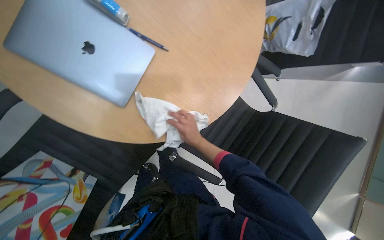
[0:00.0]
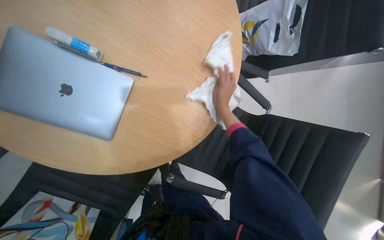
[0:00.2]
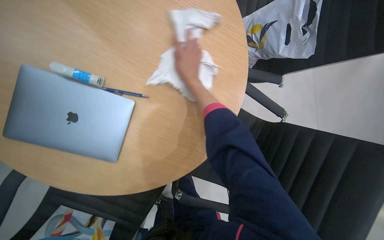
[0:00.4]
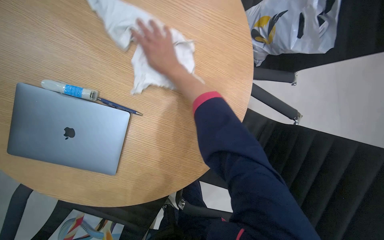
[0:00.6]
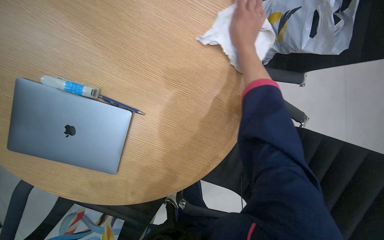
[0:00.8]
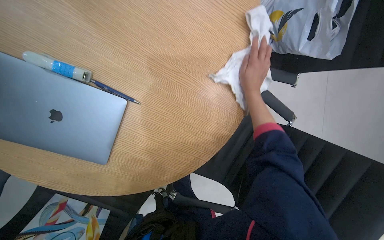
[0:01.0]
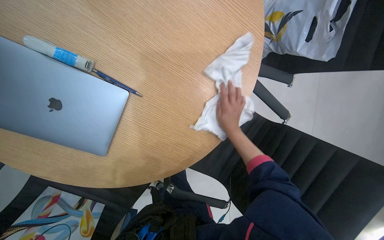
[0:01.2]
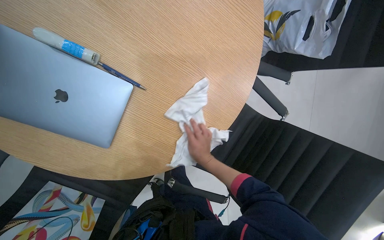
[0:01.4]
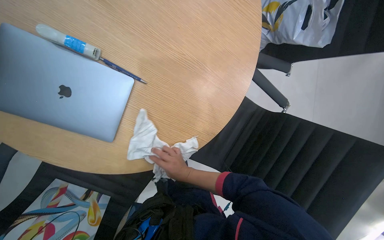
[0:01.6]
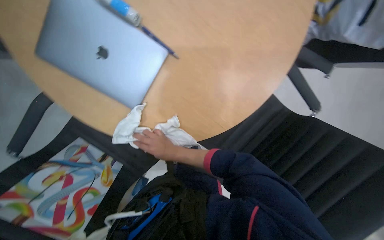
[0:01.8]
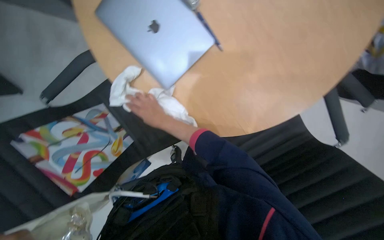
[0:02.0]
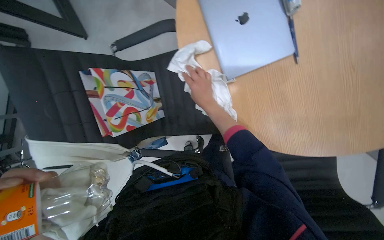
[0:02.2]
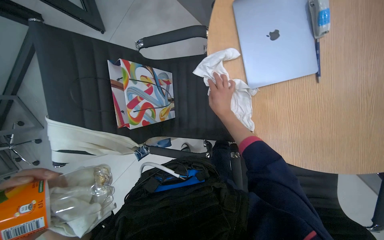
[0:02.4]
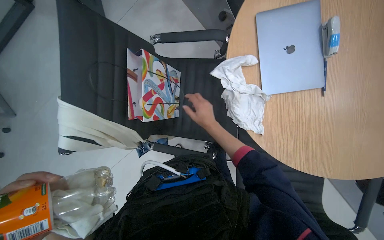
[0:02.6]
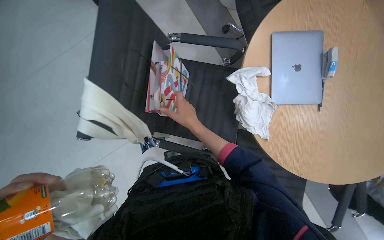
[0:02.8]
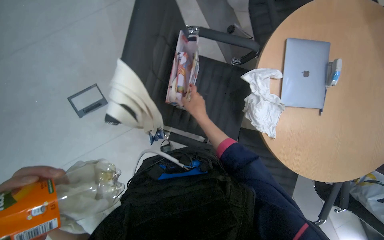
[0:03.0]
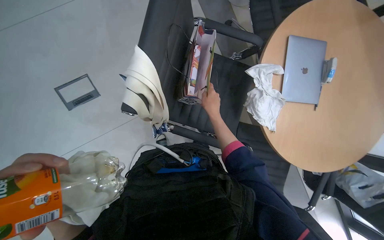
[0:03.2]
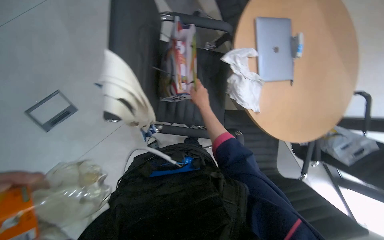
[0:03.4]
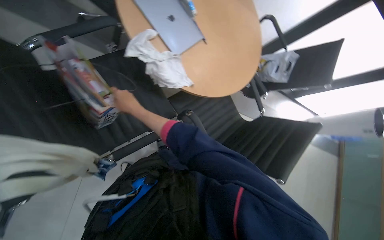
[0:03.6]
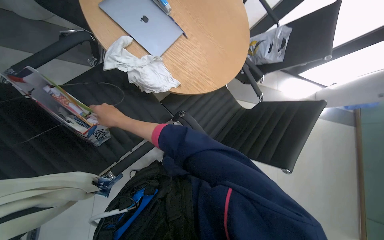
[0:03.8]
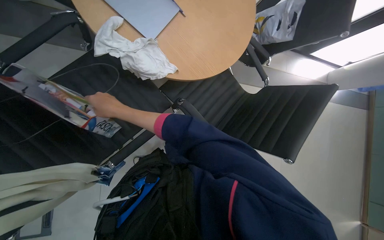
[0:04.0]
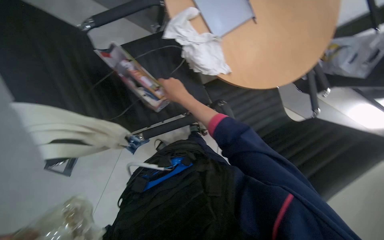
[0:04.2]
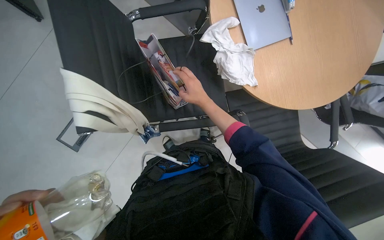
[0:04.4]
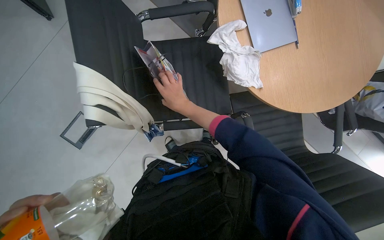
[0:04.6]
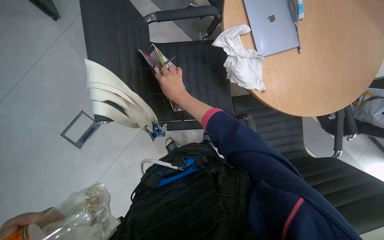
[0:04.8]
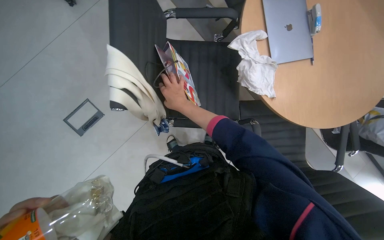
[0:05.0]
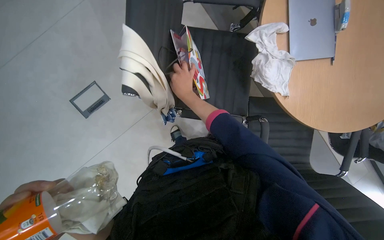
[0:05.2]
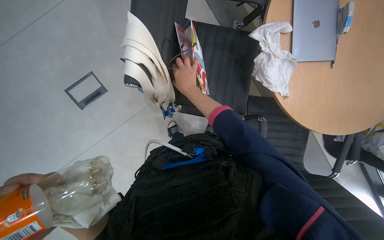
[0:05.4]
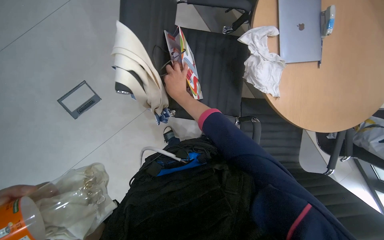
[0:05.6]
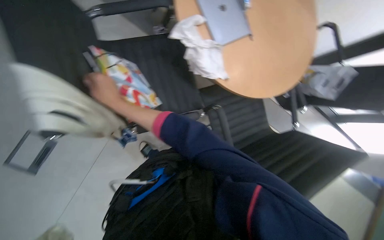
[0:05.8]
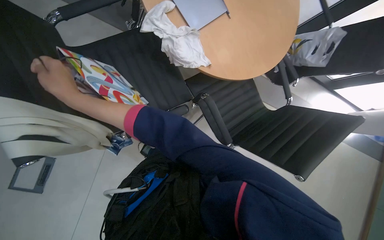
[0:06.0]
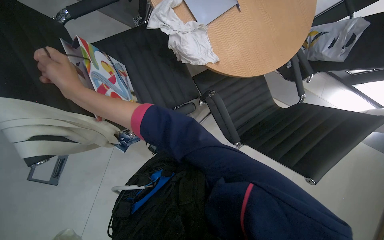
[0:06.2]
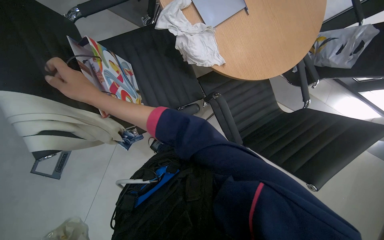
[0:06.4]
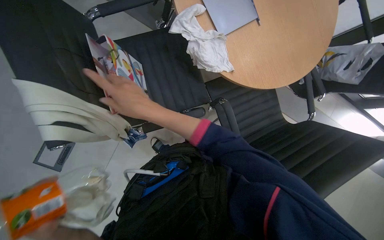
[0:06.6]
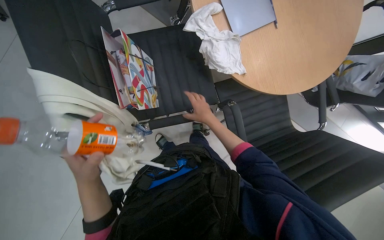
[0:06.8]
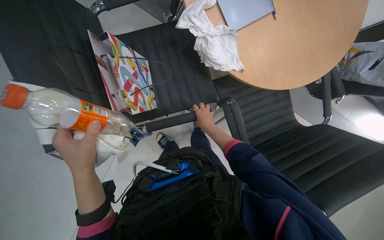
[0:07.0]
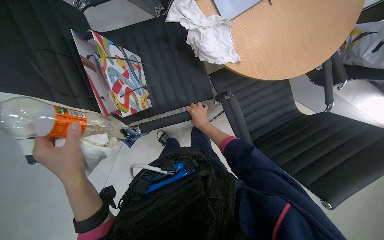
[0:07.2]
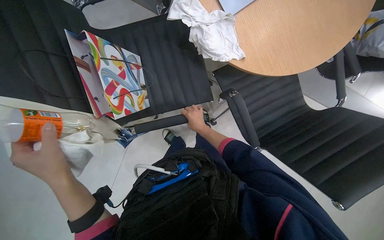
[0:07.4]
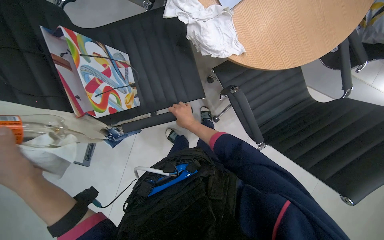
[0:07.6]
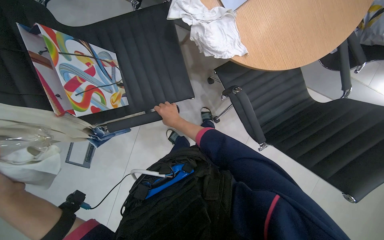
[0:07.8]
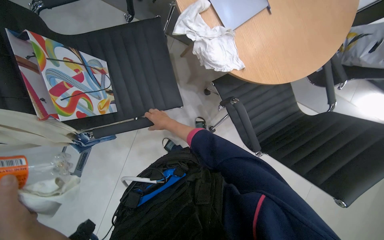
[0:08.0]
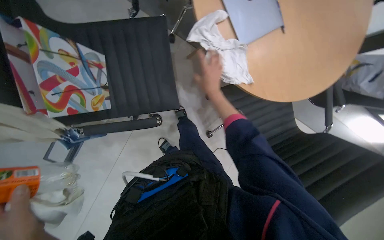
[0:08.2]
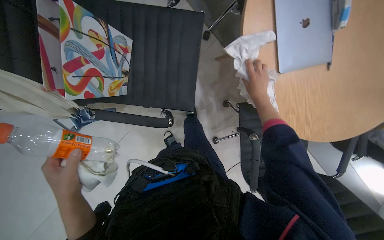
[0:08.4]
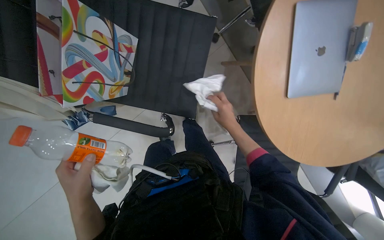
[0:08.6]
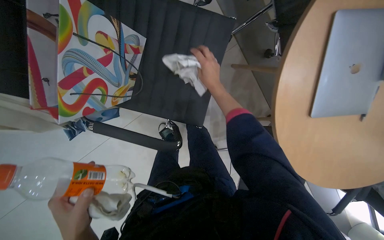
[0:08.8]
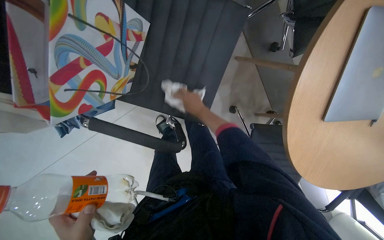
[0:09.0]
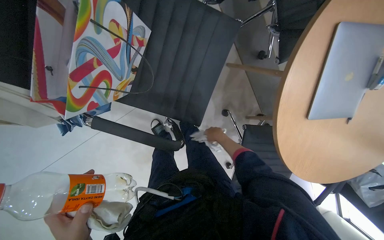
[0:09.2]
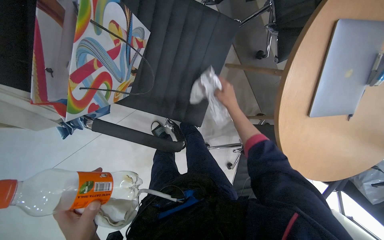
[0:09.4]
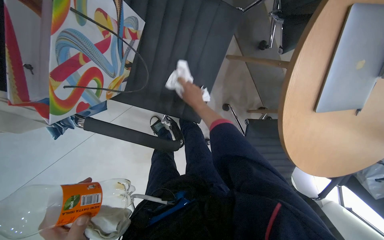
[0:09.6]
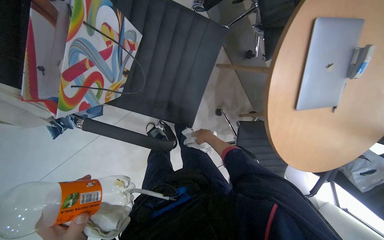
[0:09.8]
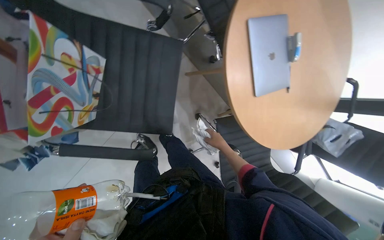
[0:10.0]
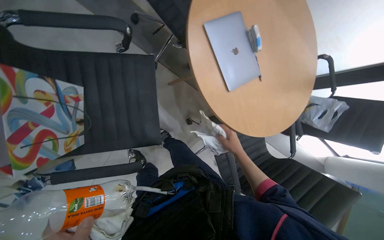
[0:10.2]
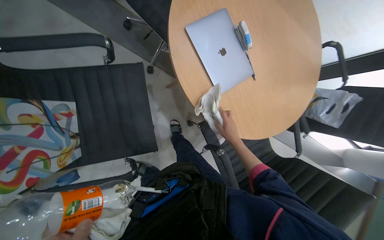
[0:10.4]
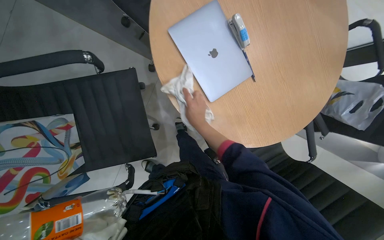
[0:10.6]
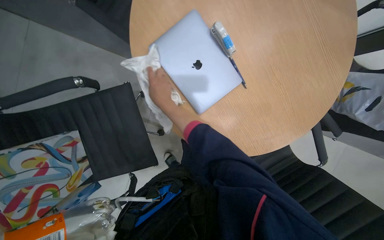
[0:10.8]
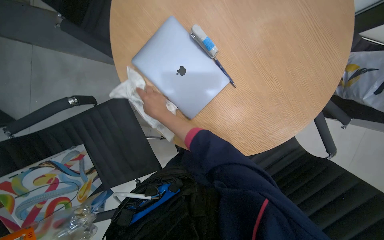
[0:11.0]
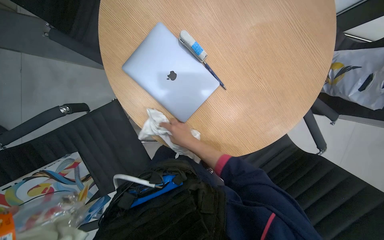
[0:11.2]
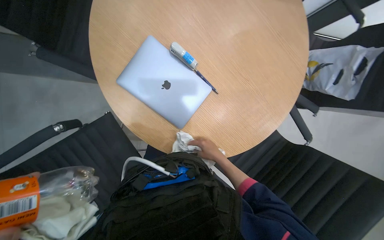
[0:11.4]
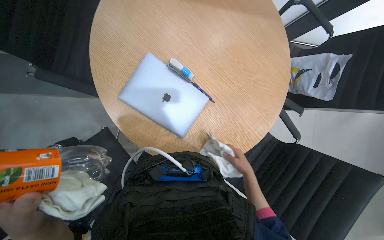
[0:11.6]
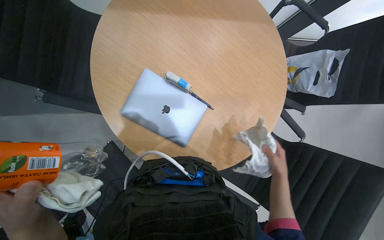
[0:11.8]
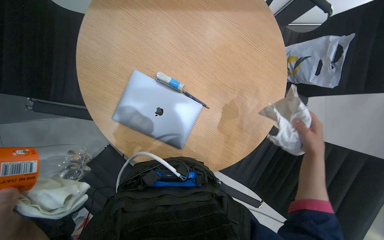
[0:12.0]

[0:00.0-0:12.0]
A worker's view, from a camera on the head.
Job: wiping surfaces.
The whole recording: Wiping office table and chairs. The worker wipes a round office table and chairs with a white cloth.
0:00.0 to 0:01.6: The right hand moves roughly 40 cm up the picture and comes back.
0:01.6 to 0:03.0: The camera is carried approximately 70 cm. The scene rotates clockwise by some 75 degrees.
0:03.0 to 0:04.4: The view tilts roughly 15 degrees downward.
0:04.4 to 0:06.0: The wearer's head swings approximately 20 degrees to the right.
0:06.0 to 0:07.6: The right hand heads farther from the camera, to the right and down the picture, covering about 40 cm.
0:07.6 to 0:09.0: Everything in view rotates approximately 35 degrees clockwise. The right hand shifts roughly 30 cm up the picture, and reaches some 30 cm to the right, then returns.
0:09.0 to 0:10.4: The scene rotates counterclockwise by about 35 degrees.
0:10.4 to 0:12.0: The camera travels about 40 cm. The scene turns some 30 degrees counterclockwise in the picture.

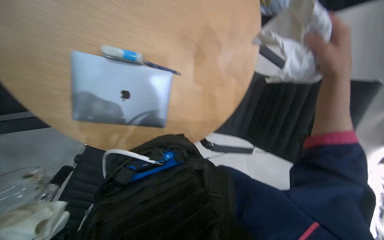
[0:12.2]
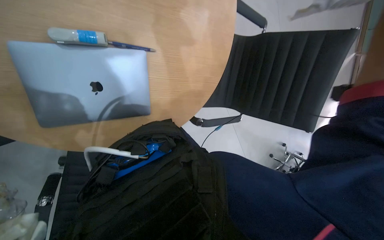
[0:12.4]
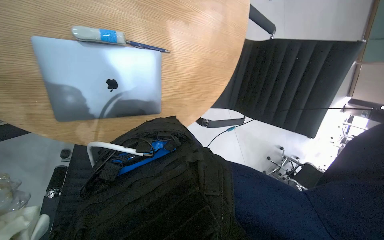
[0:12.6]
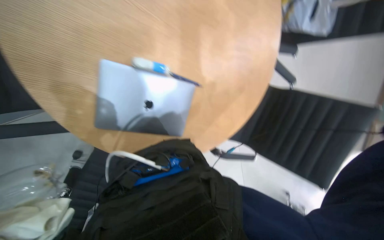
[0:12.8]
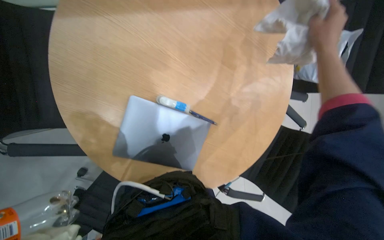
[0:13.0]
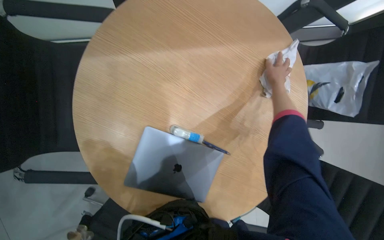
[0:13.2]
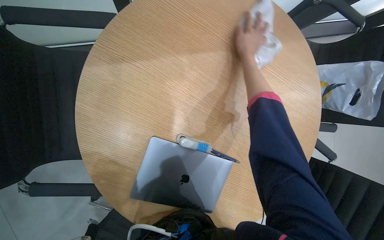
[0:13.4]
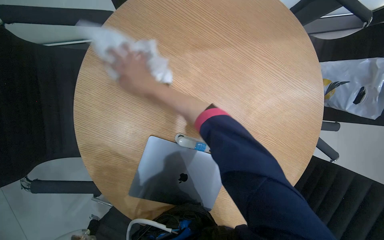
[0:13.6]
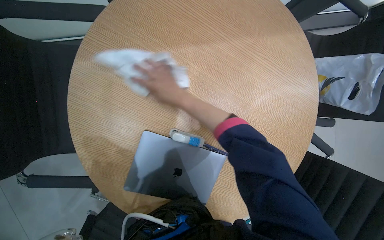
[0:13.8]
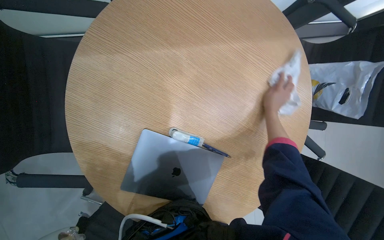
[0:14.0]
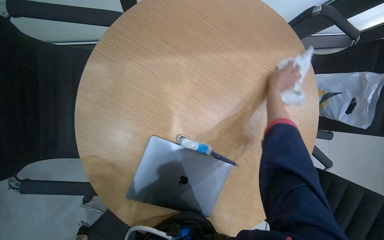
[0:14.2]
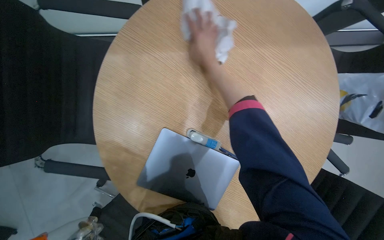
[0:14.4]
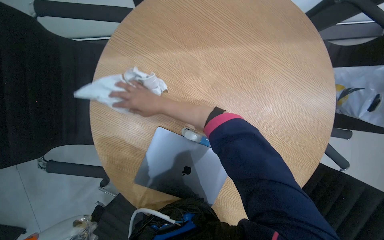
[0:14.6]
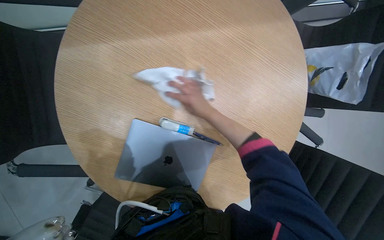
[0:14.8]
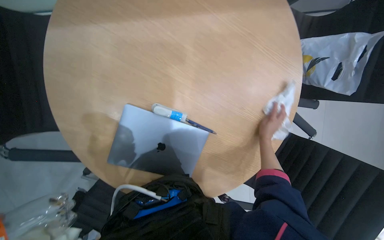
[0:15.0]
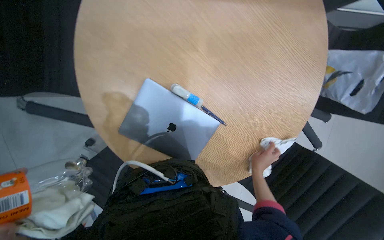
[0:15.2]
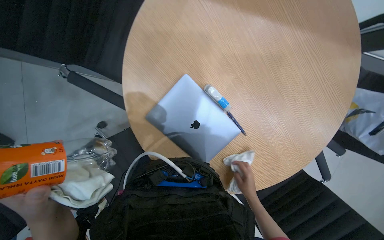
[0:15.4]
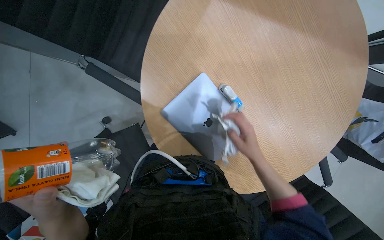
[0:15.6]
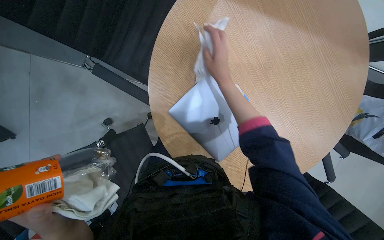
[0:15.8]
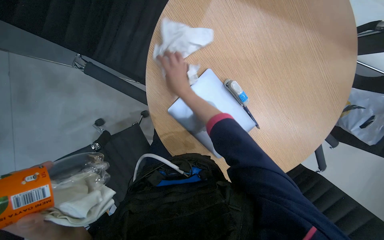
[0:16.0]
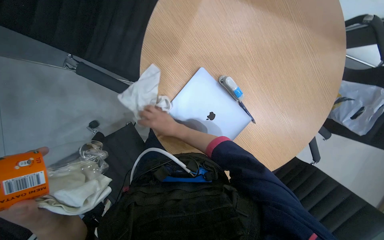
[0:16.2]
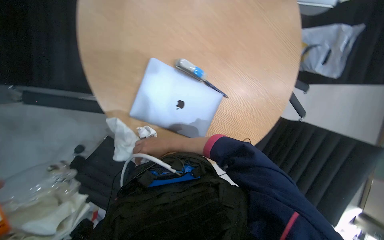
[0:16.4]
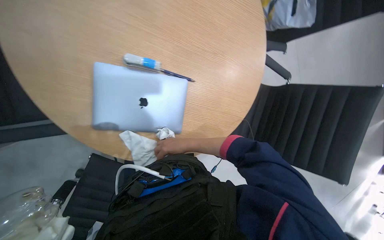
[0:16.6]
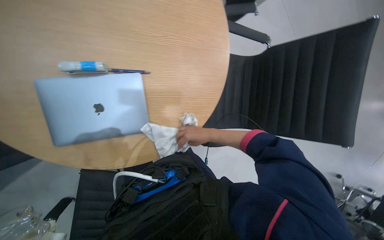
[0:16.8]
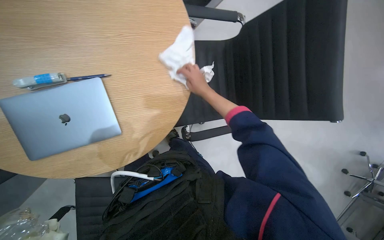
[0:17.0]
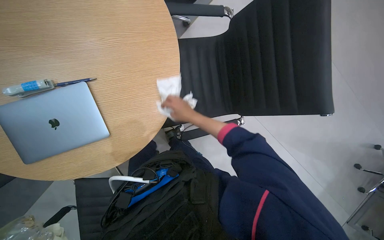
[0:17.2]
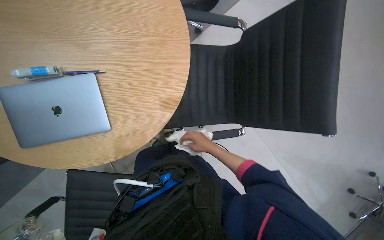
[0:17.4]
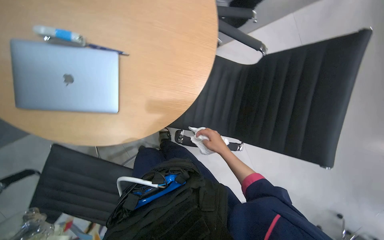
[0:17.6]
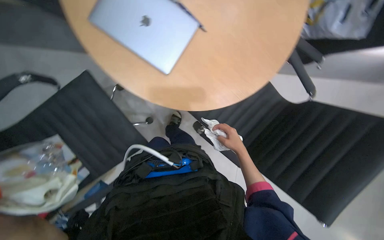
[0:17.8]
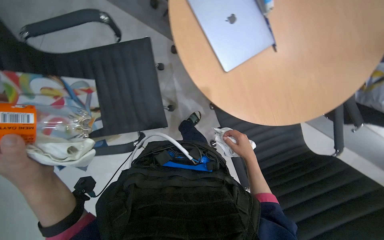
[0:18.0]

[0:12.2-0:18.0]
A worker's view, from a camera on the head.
Job: wiping surfaces.
The whole recording: Wiping office table and chairs. The worker wipes a round office table and chairs with a white cloth.
0:12.2 to 0:13.6: The head turns to the left by about 15 degrees. The wearer looks some 20 degrees further upward.
0:13.6 to 0:15.0: The right hand swings left and right, roughly 40 cm each way, with 2 reversals.
0:16.6 to 0:18.0: The scene rotates clockwise by some 45 degrees.

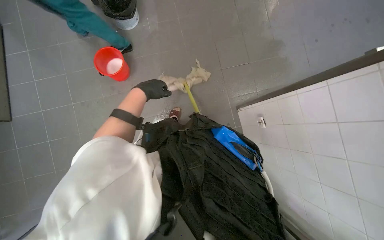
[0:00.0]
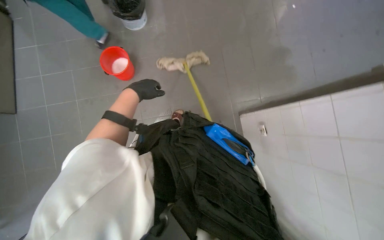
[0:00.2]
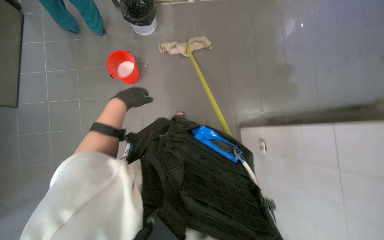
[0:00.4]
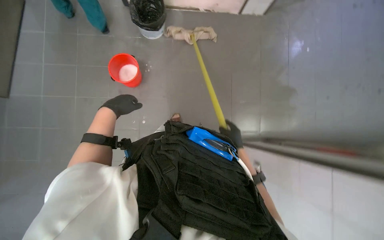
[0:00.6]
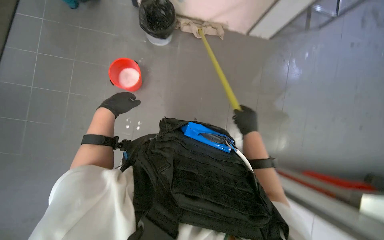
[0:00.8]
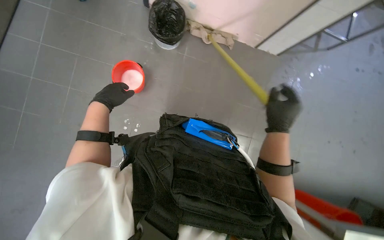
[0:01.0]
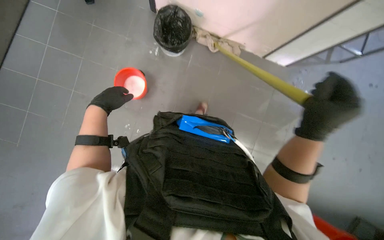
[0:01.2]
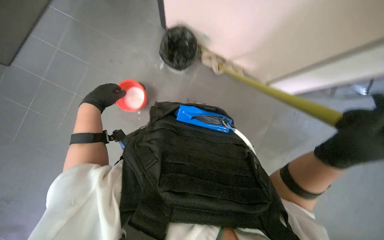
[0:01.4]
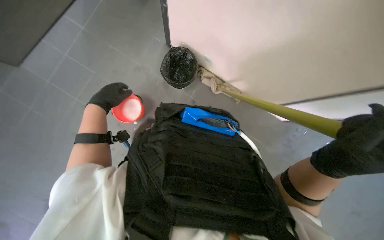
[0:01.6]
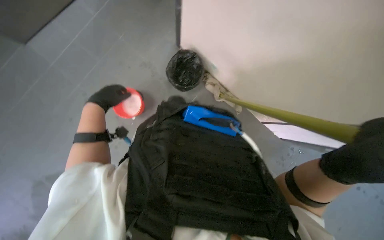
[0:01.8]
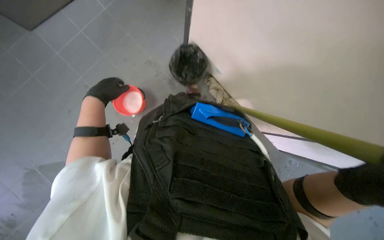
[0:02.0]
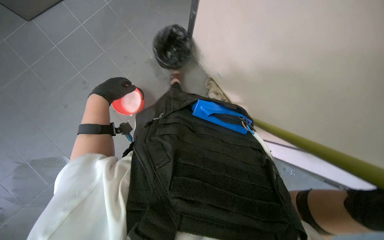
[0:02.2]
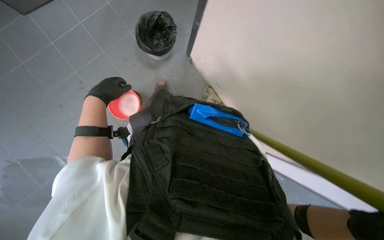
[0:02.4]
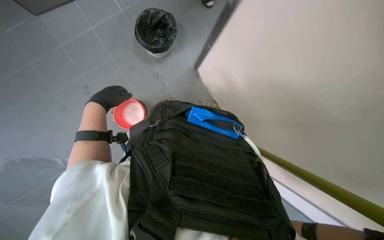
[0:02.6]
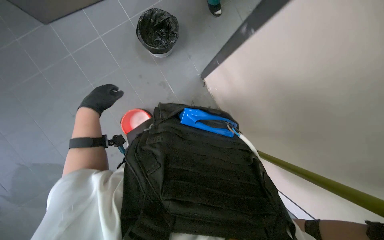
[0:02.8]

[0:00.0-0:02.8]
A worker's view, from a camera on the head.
Job: mopping floor.
The whole recording: Mopping kitchen floor. The worker mops the kitchen floor, periodically wringing out the mop head.
0:00.0 to 0:01.4: The camera pitches upward, by approximately 25 degrees. Everything in view rotates some 35 degrees clockwise. The left hand goes about 20 cm to the left.
